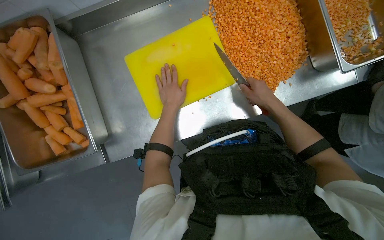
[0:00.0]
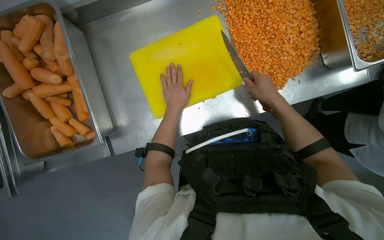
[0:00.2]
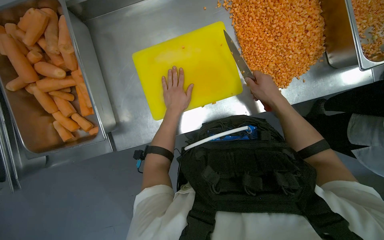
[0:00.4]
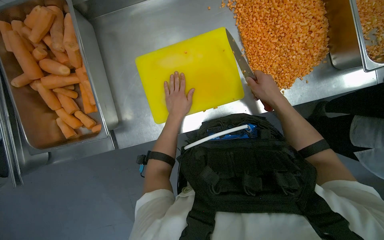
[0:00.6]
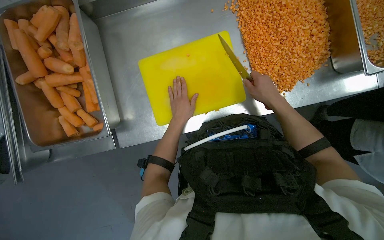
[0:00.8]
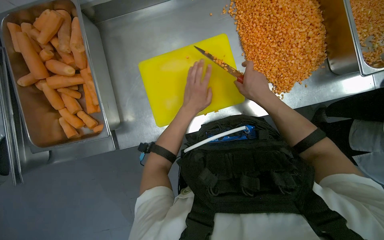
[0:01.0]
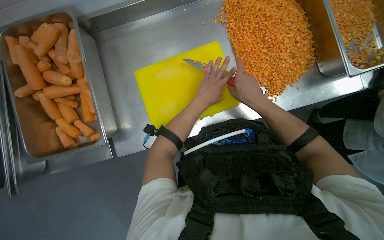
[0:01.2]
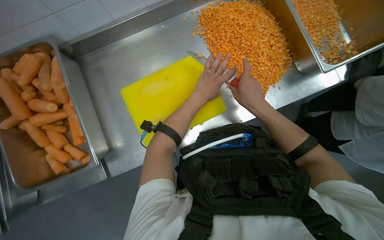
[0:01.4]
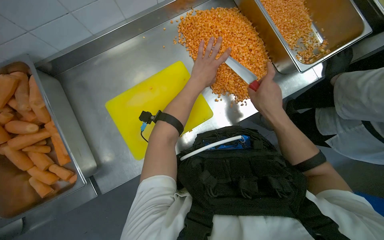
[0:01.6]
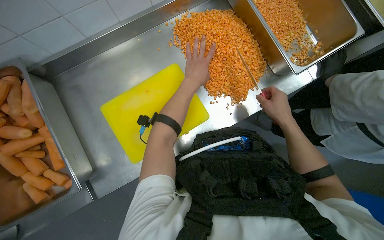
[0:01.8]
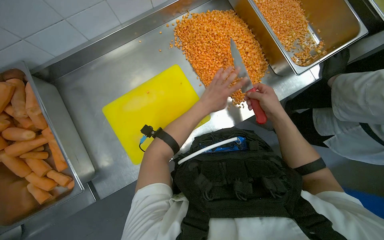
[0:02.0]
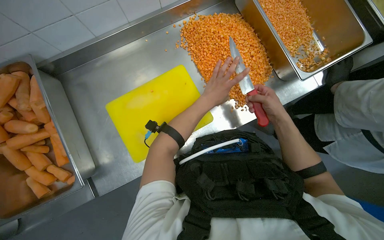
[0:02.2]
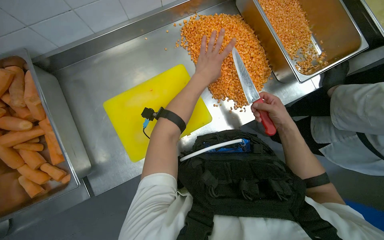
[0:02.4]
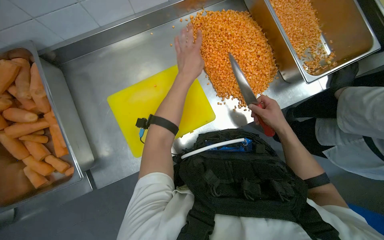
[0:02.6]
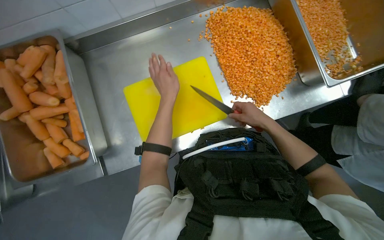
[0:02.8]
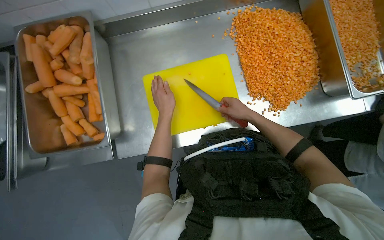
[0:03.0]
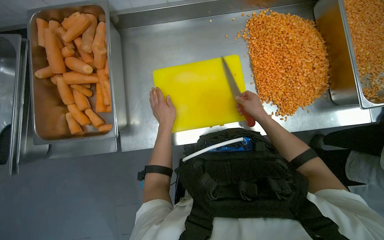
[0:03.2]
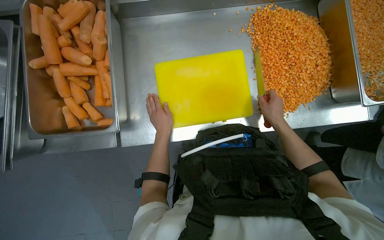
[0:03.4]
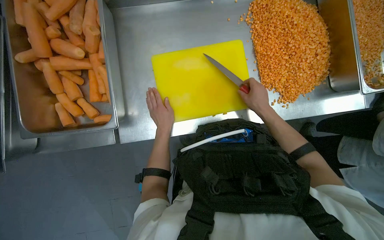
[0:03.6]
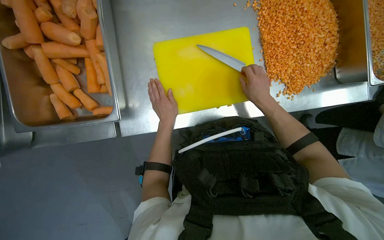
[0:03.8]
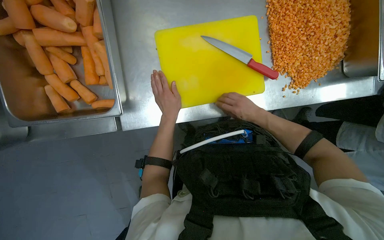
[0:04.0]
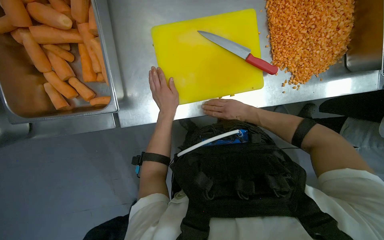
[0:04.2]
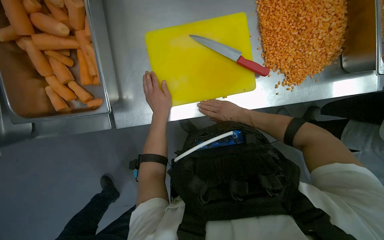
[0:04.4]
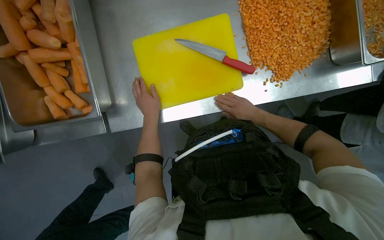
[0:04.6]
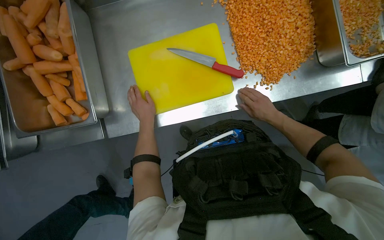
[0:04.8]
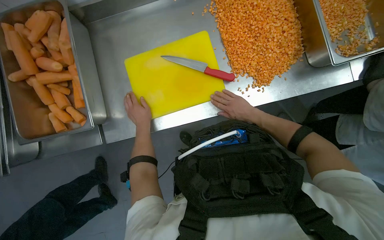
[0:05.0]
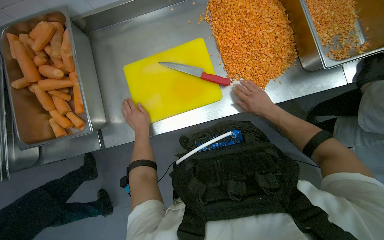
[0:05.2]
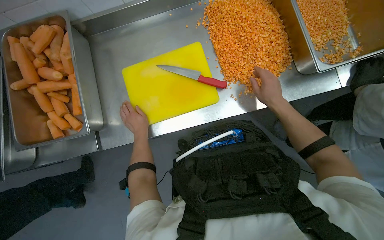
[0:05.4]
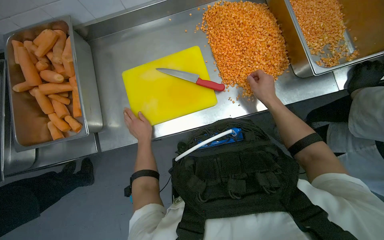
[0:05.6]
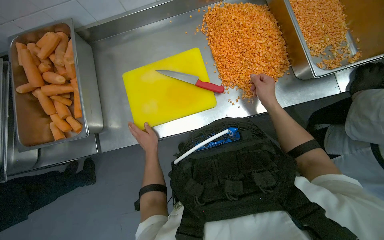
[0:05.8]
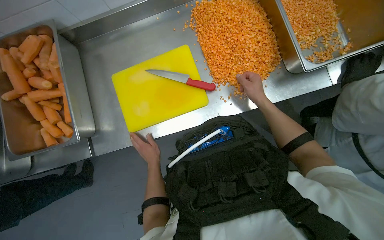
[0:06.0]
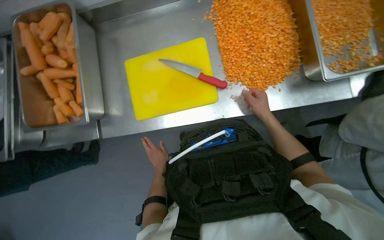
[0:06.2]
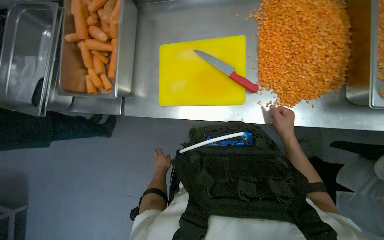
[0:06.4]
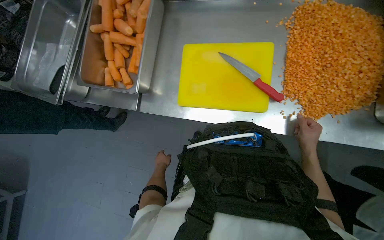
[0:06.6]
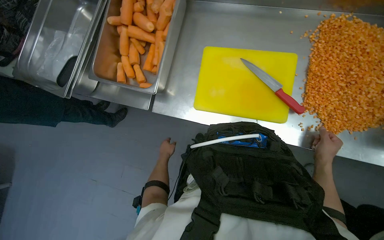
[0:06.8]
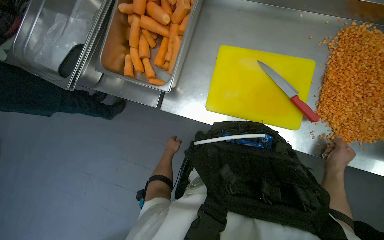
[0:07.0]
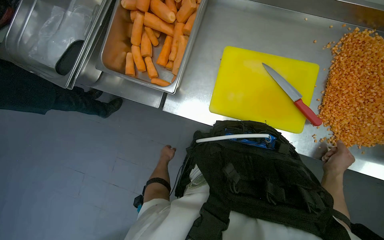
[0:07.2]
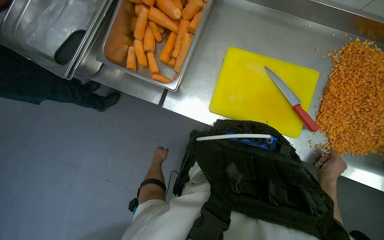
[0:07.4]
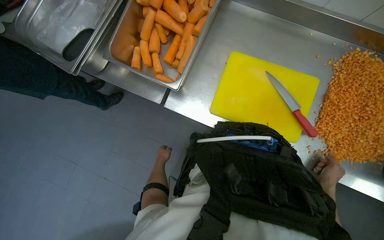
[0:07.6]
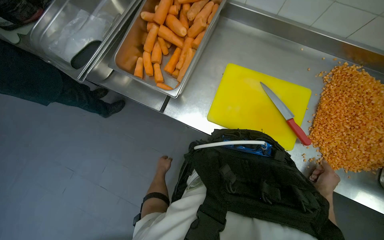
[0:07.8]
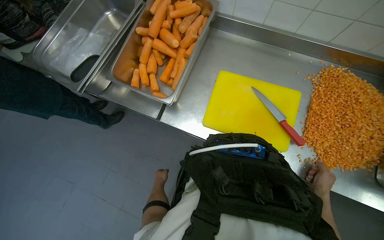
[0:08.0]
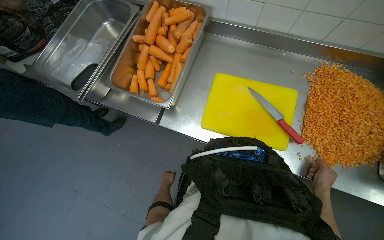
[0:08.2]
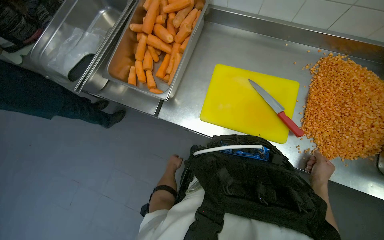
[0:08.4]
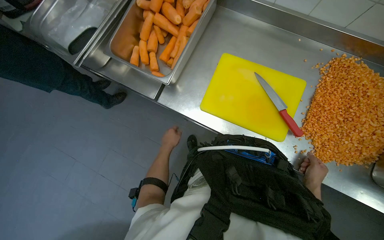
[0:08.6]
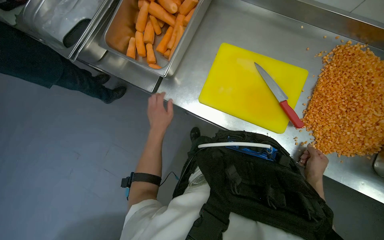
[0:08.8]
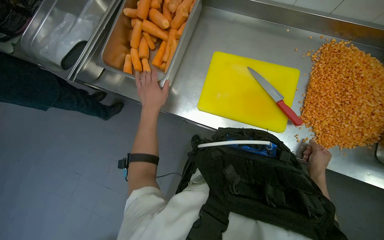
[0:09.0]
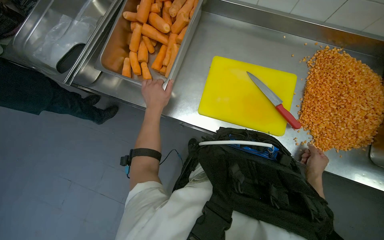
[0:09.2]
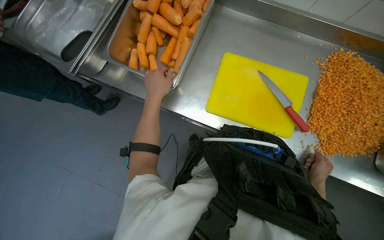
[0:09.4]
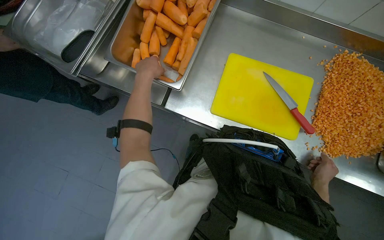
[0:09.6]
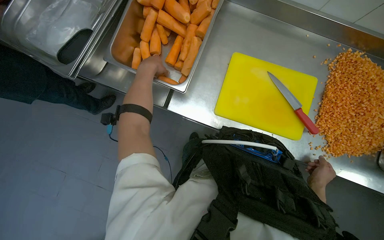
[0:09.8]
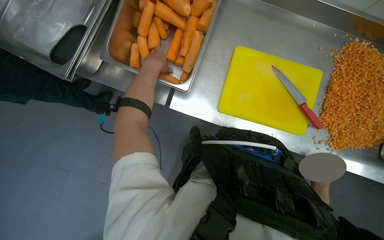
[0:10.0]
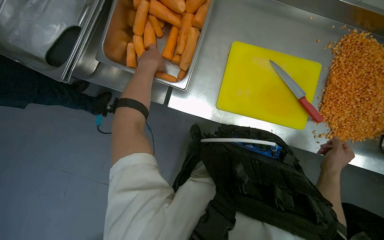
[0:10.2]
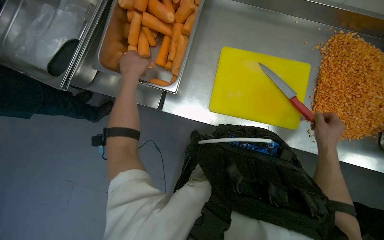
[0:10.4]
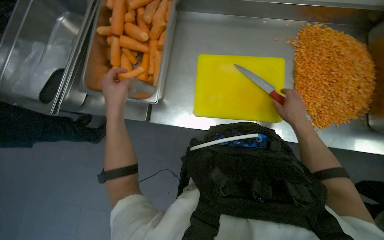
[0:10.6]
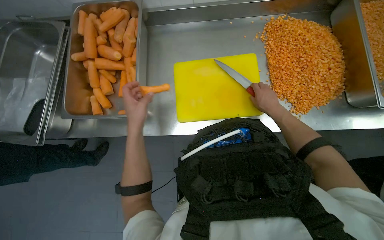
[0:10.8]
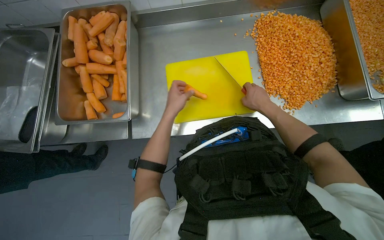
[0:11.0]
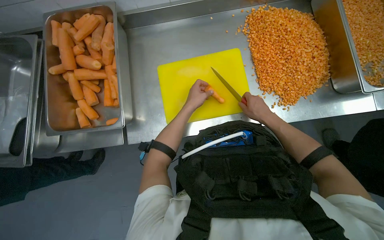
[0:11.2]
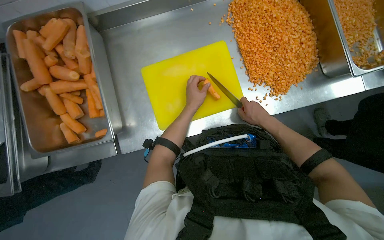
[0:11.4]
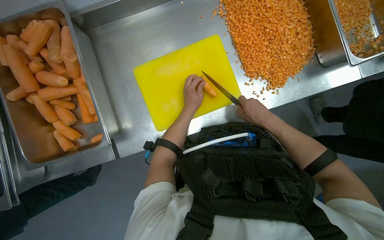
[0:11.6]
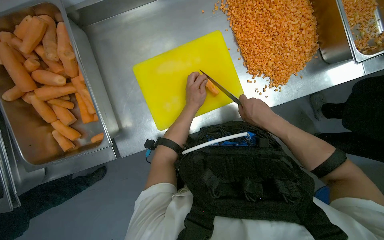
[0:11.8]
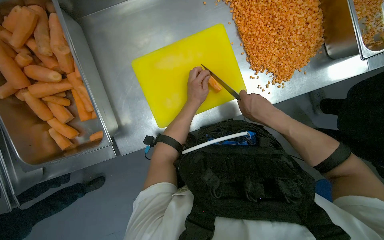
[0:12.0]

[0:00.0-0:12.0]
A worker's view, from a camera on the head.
Job: preparing food.
The whole recording: Dicing carrots on cutting board. The worker dices carrots on a yellow cutting board and pushes them into a metal tray.
0.0 to 1.6 s: The left hand moves to the right, nearer to the camera and up the picture, approximately 20 cm.
1.6 to 3.0 s: The left hand goes roughly 25 cm to the left and down the picture; the right hand moves farther from the camera, about 10 cm.
4.4 to 6.0 s: The right hand moves to the right, some 25 cm. The left hand heads down the picture, covering approximately 10 cm.
6.0 to 7.6 s: The scene turns roughly 40 degrees clockwise in the picture.
7.6 to 9.0 s: The left hand goes approximately 35 cm nearer to the camera and up the picture.
9.0 to 10.4 s: The right hand travels to the left, nearer to the camera and up the picture by approximately 25 cm. Meanwhile the left hand shifts approximately 20 cm up the picture and to the left.
10.4 to 12.0 s: Everything in view rotates roughly 35 degrees counterclockwise. The left hand goes approximately 40 cm to the right.

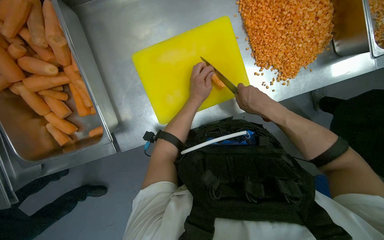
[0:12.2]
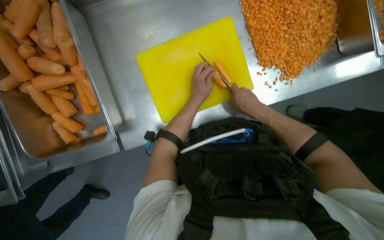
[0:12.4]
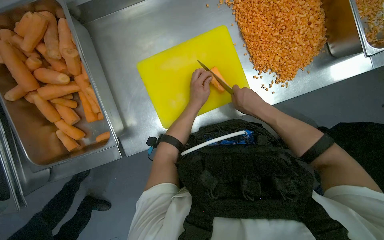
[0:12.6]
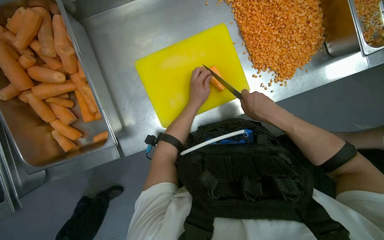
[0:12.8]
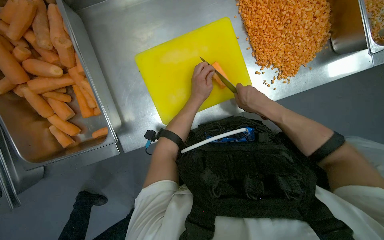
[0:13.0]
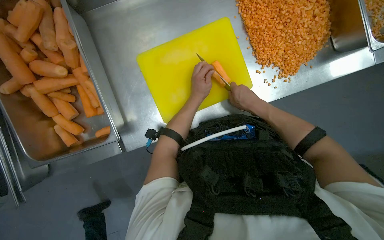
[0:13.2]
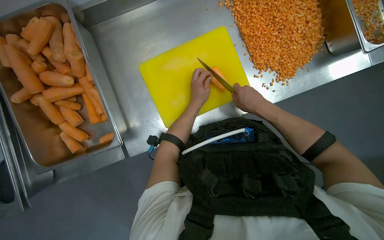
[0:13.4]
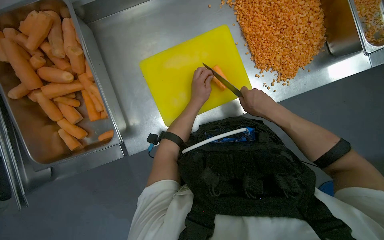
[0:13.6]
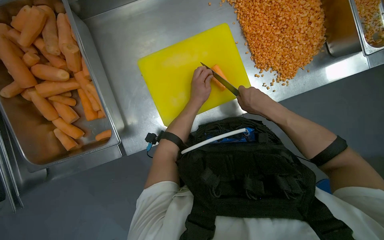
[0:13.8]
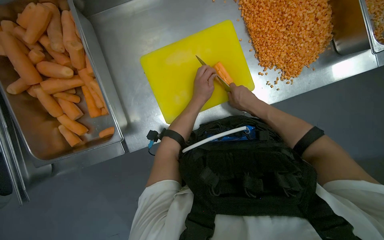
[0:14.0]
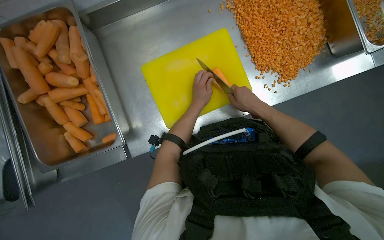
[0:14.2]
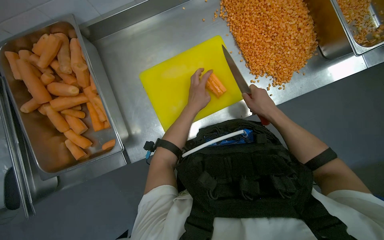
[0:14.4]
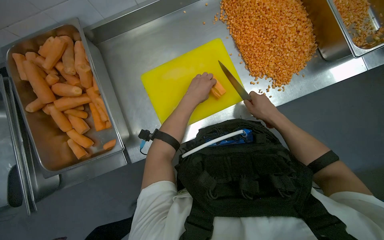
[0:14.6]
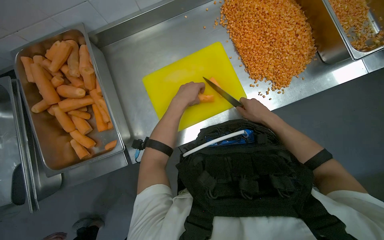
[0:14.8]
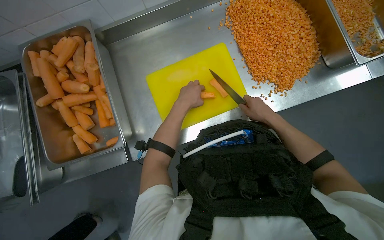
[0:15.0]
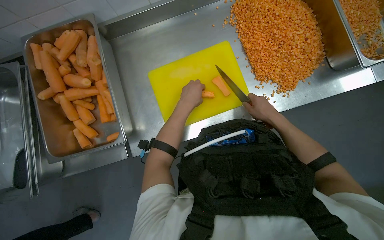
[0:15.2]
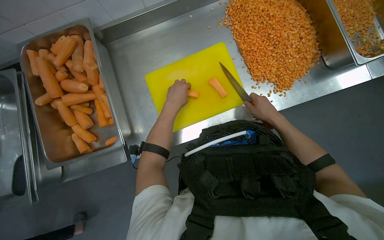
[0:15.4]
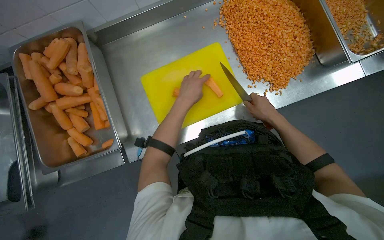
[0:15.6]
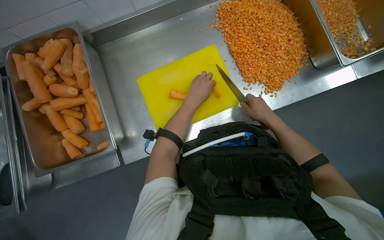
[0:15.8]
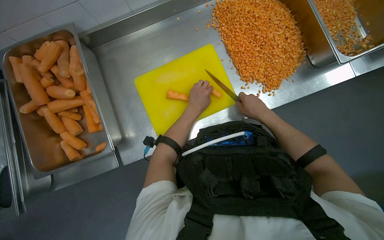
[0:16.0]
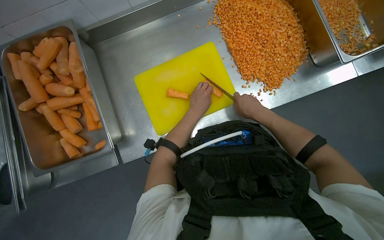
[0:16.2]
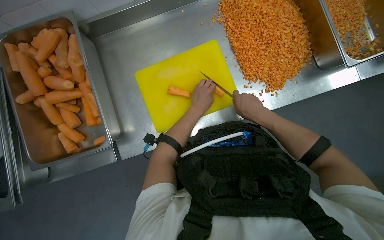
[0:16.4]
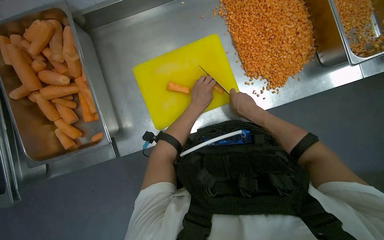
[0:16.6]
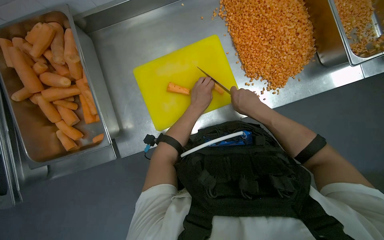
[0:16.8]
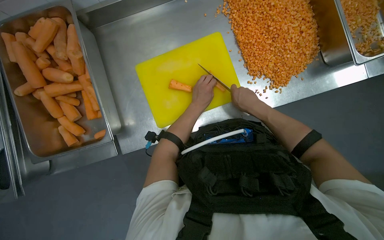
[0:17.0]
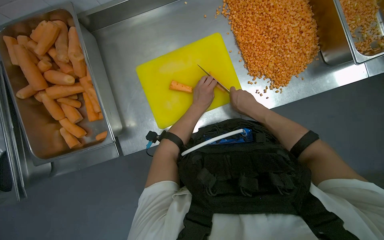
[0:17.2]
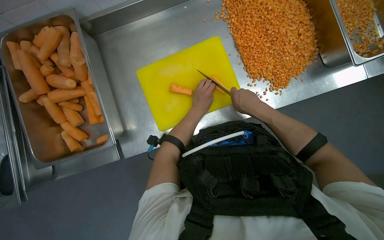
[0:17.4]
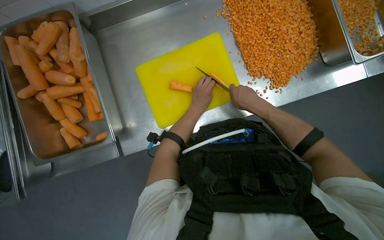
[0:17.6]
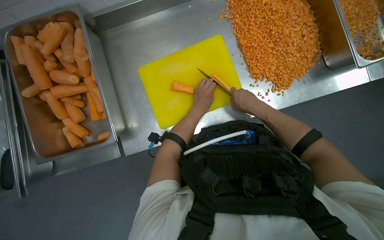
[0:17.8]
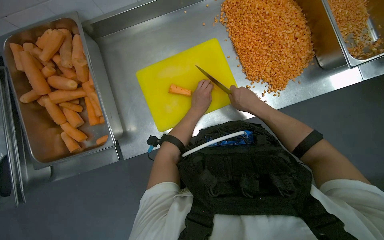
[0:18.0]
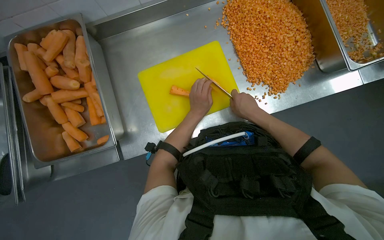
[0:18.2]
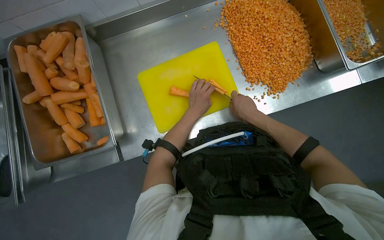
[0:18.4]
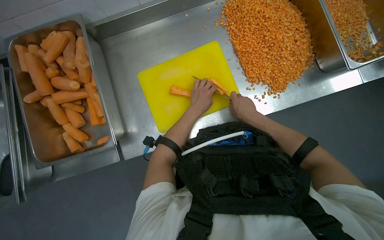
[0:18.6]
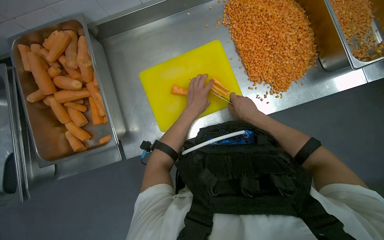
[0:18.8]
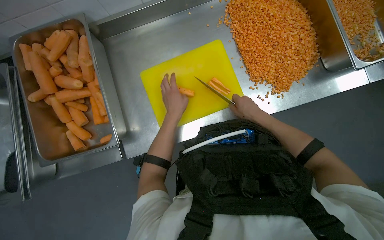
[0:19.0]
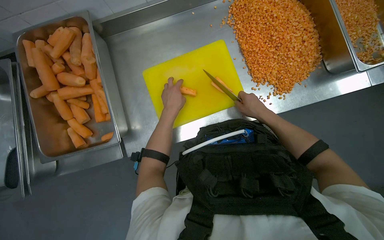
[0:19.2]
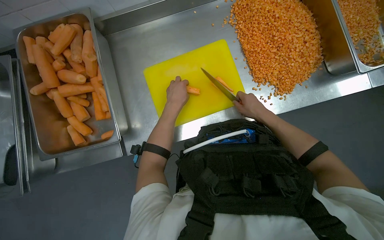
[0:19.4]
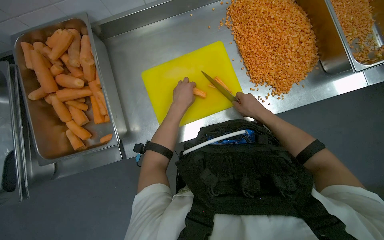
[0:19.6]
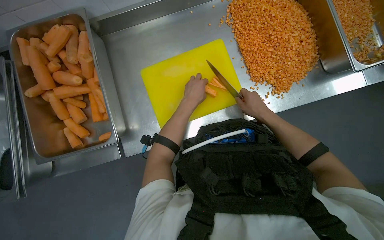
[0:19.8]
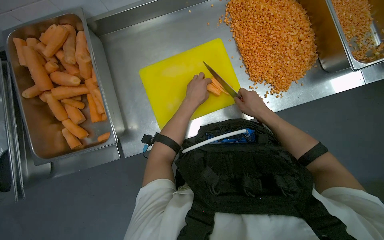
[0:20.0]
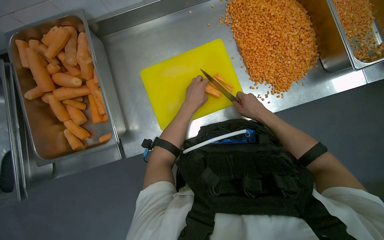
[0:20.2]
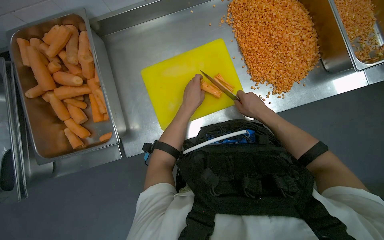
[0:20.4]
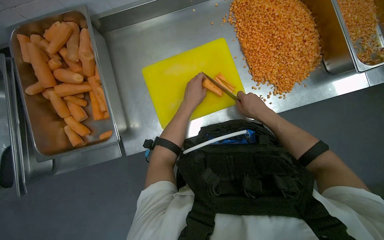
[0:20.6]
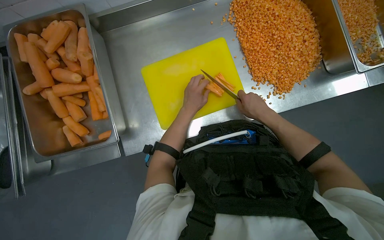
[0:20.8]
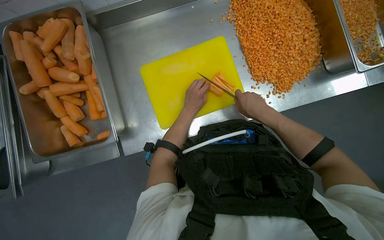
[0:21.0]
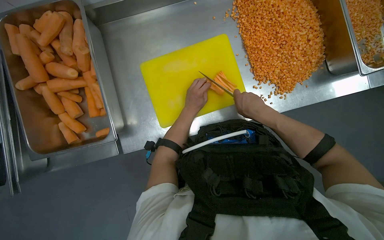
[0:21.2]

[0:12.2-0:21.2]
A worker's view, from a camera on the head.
Job: preparing food.
The whole recording: Dicing carrots on cutting board. The worker dices carrots on a yellow cutting board and pushes them into a metal tray.
12.2 to 13.8 s: The hands work in one place, with small movements.
13.8 to 15.2 s: The left hand is displaced nearer to the camera by about 10 cm.
15.2 to 16.6 s: The left hand travels farther from the camera by some 10 cm.
16.6 to 18.2 s: The hands work in one place, with small movements.
19.8 to 21.2 s: The hands stay close to where they were, moving slightly.
